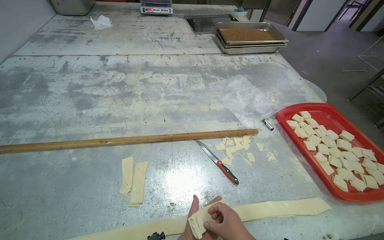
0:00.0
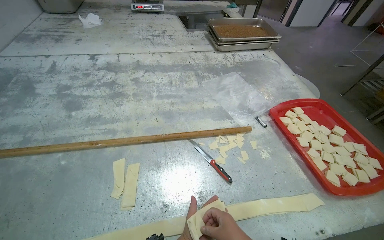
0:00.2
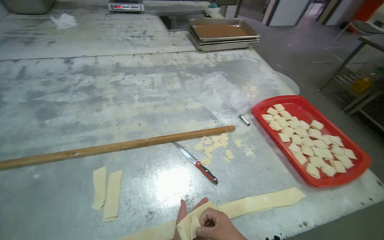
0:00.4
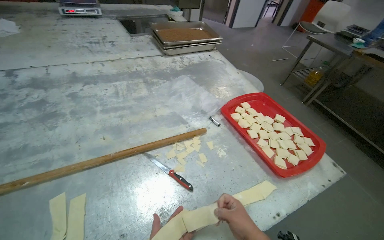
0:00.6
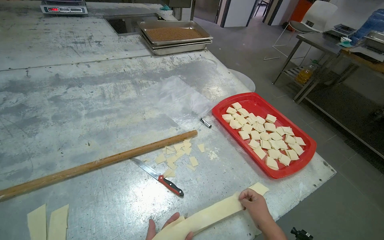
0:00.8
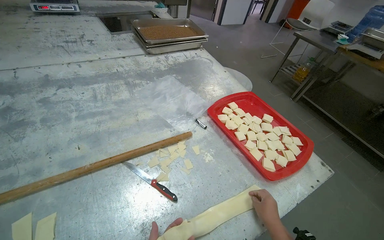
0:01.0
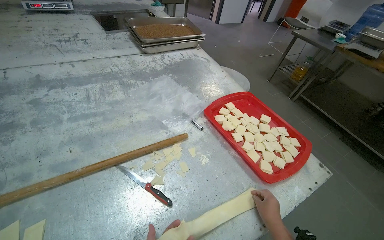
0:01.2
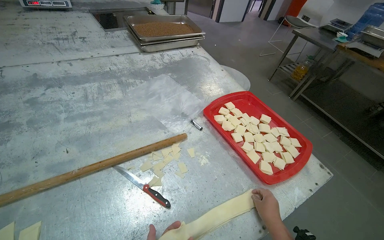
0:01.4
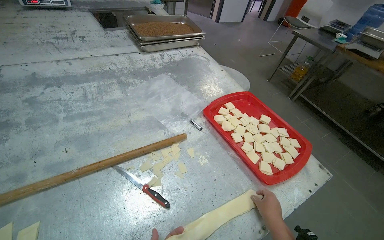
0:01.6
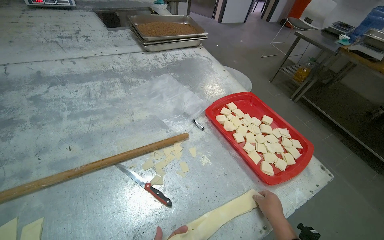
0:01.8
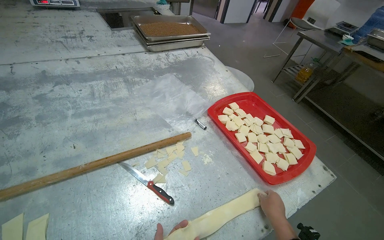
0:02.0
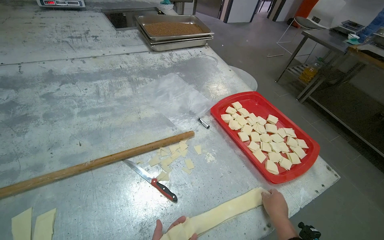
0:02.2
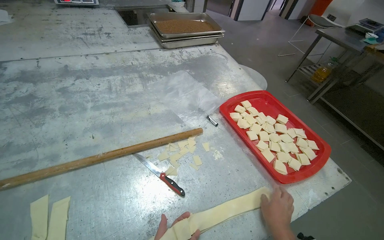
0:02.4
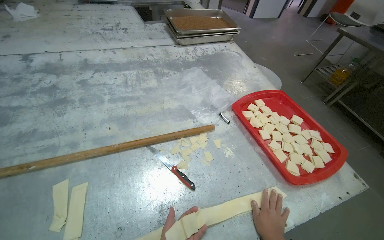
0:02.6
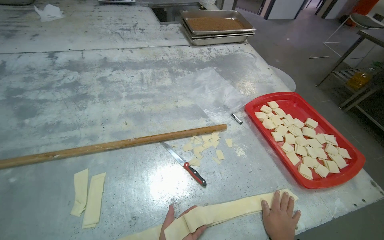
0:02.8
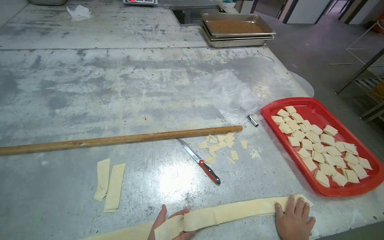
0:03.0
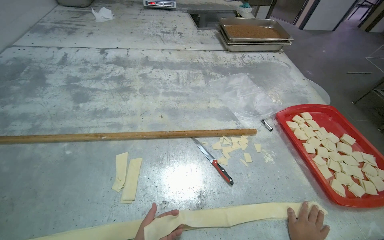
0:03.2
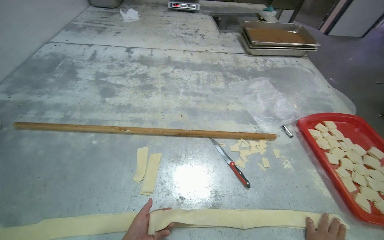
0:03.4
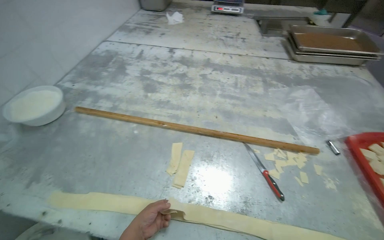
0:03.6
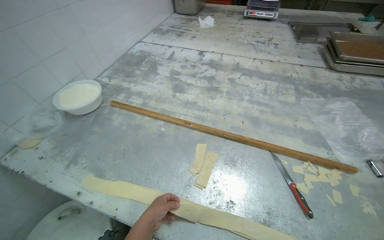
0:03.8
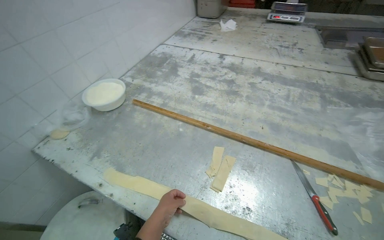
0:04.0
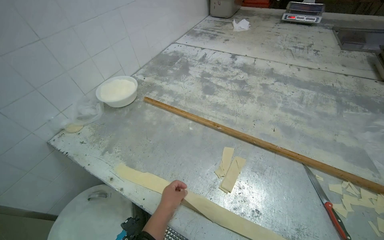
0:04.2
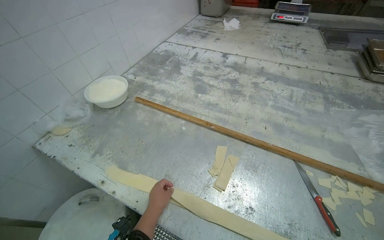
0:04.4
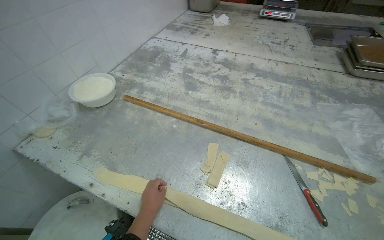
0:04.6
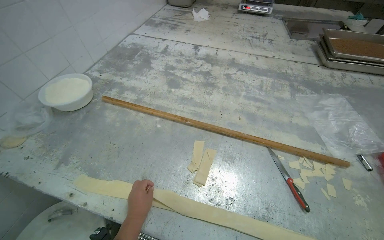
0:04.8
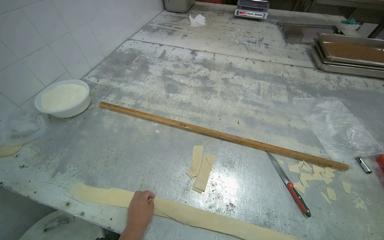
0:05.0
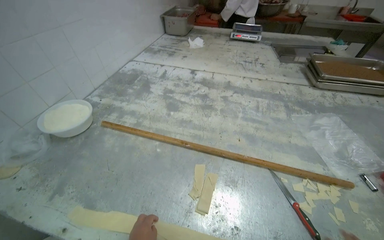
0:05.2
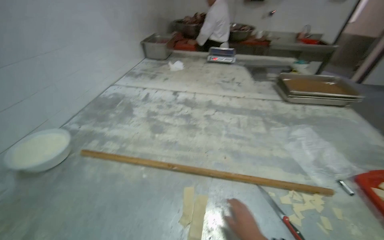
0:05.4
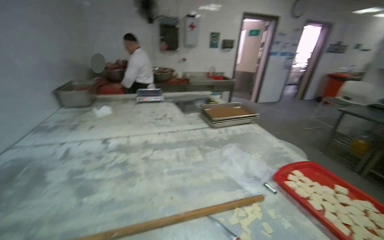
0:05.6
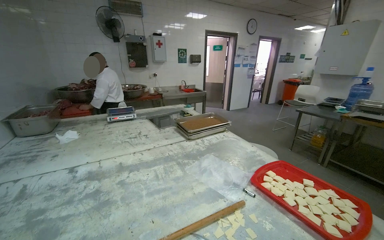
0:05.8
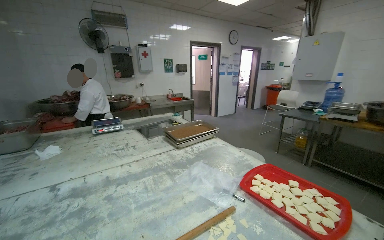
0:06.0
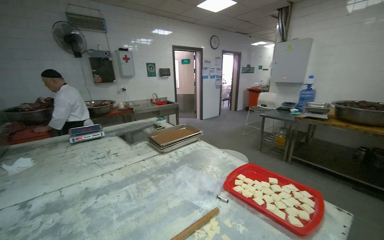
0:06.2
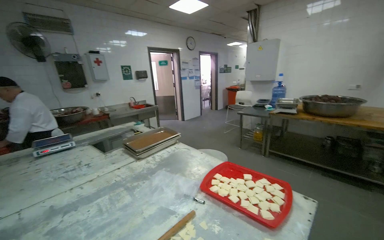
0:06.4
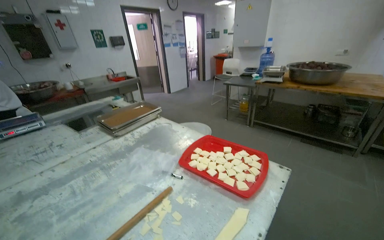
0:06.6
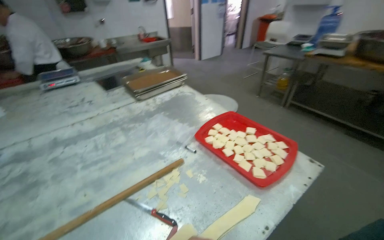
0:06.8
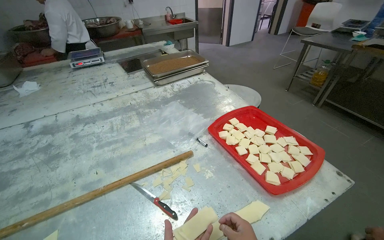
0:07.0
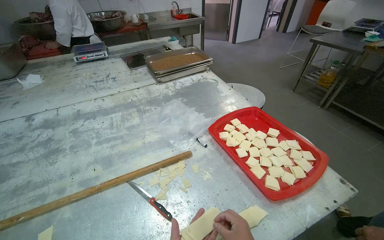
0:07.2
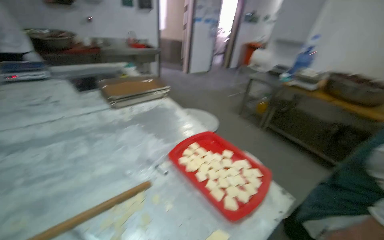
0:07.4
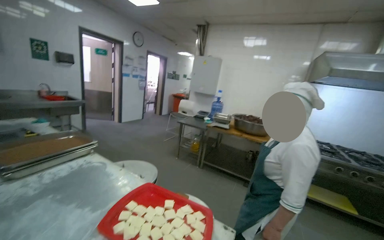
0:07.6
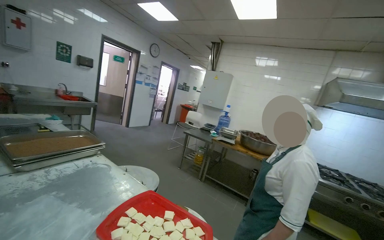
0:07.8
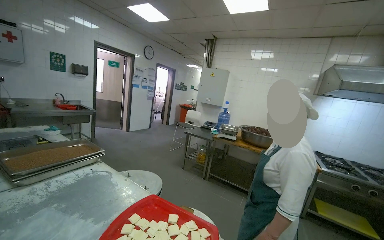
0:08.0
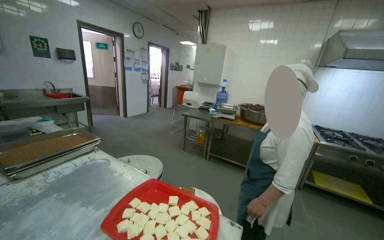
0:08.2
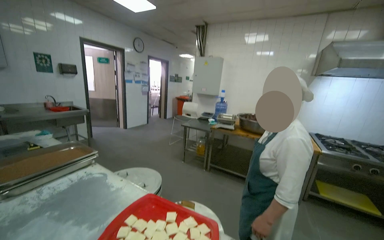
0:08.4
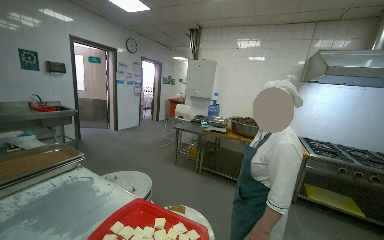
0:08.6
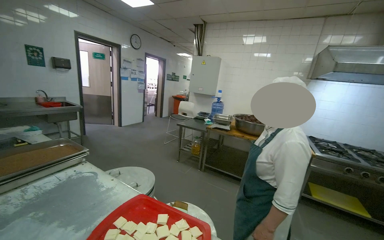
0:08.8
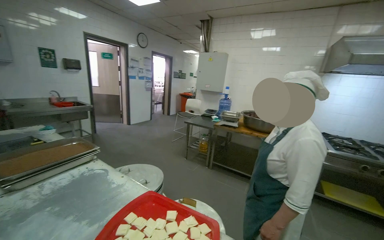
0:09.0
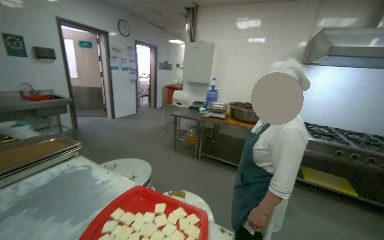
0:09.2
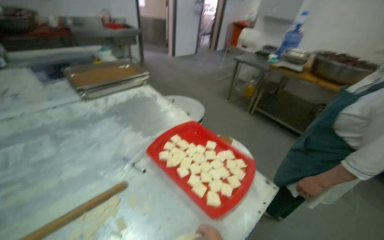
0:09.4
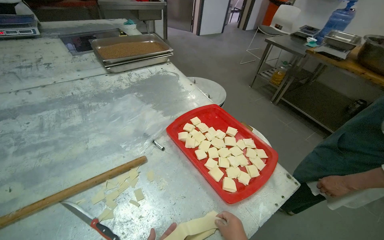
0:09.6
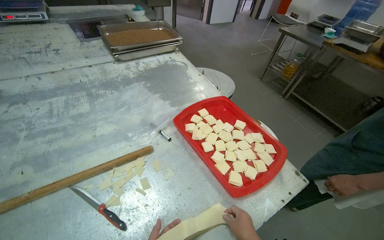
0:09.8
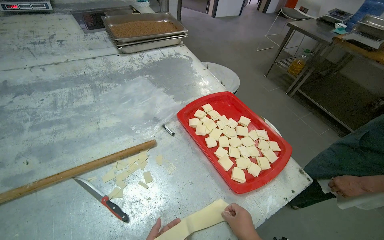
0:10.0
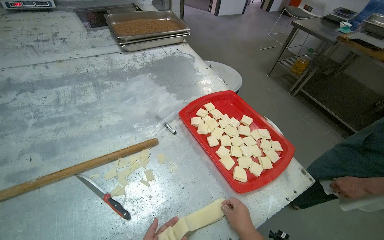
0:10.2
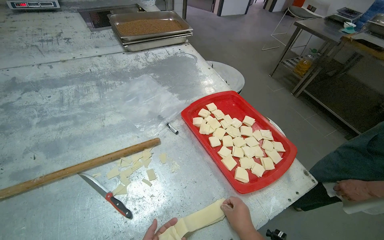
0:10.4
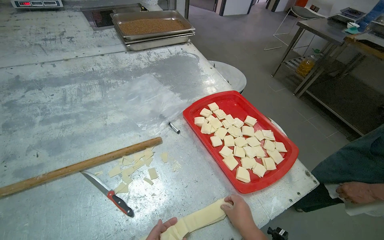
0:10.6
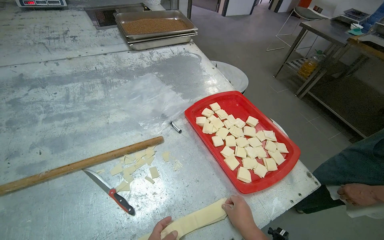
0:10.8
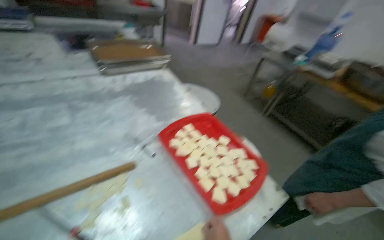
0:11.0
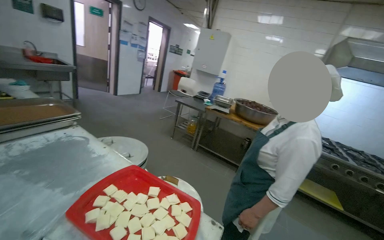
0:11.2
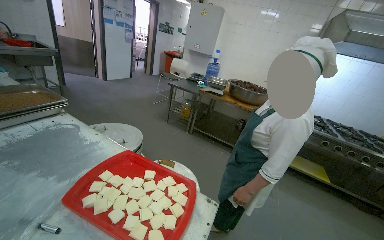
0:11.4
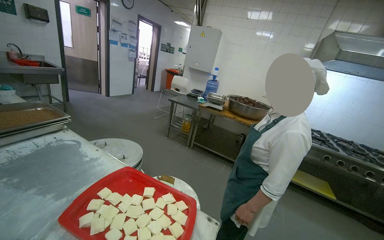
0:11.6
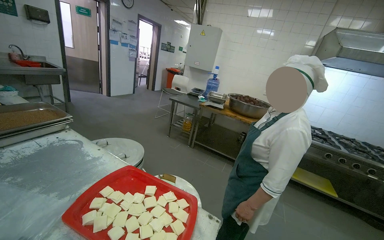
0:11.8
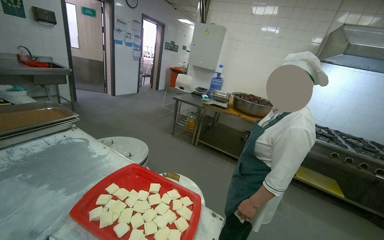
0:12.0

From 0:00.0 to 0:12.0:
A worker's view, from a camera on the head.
Job: preparing food.
The whole recording: Preparing dough pieces for baking. The worker folds dough strips and cuts them into small squares, placing them into a tray.
From 0:00.0 to 0:01.6: The wearer looks approximately 20 degrees further to the right.
From 0:01.6 to 0:03.0: The wearer's head swings roughly 20 degrees to the left.
From 0:03.0 to 0:04.4: The wearer's head swings approximately 35 degrees to the left.
From 0:04.4 to 0:06.0: The wearer's head swings approximately 60 degrees to the right. The view tilts about 30 degrees upward.
From 0:06.0 to 0:07.6: The camera is aimed roughly 35 degrees further to the right.
From 0:09.0 to 0:10.4: The wearer looks roughly 30 degrees further to the left. The view tilts some 35 degrees downward.
From 0:10.4 to 0:12.0: The wearer looks approximately 35 degrees further to the right. The view tips upward by some 20 degrees.

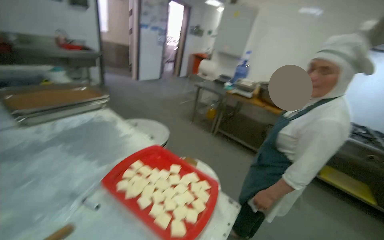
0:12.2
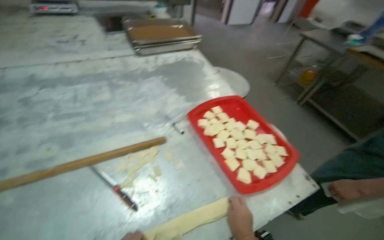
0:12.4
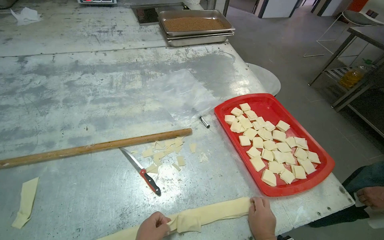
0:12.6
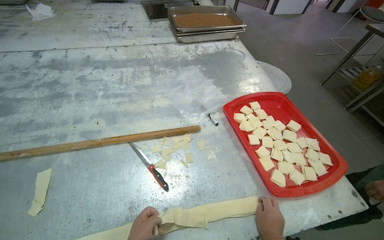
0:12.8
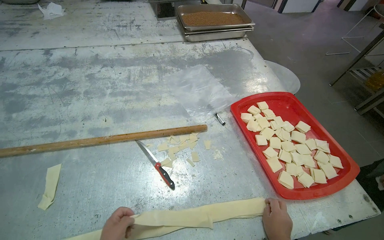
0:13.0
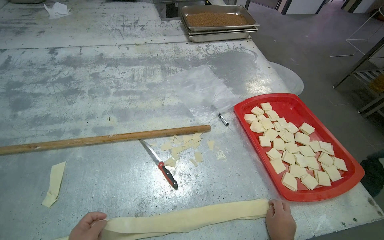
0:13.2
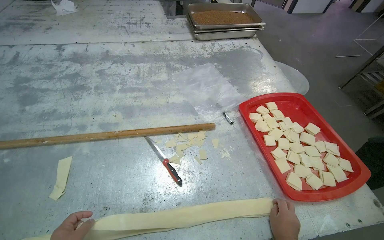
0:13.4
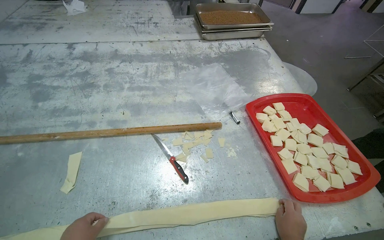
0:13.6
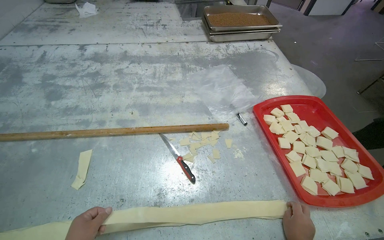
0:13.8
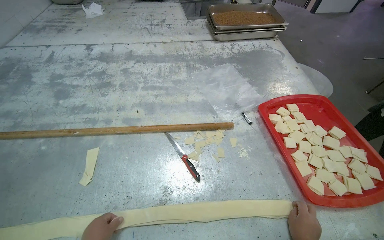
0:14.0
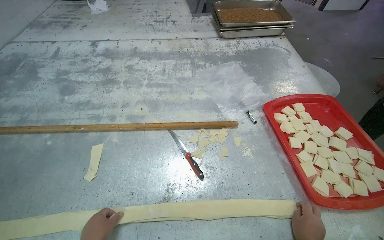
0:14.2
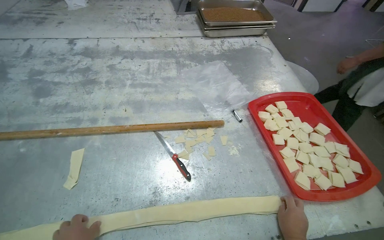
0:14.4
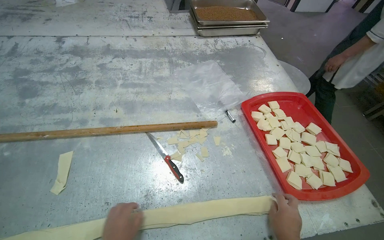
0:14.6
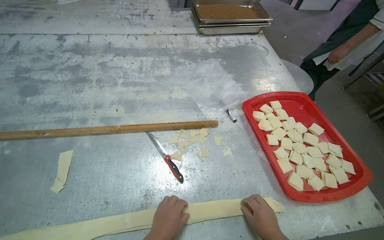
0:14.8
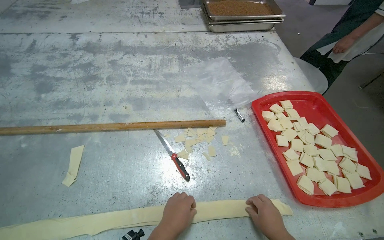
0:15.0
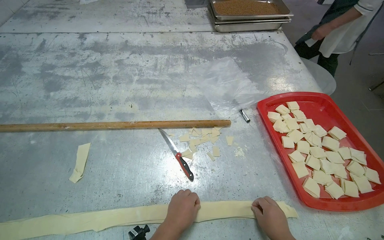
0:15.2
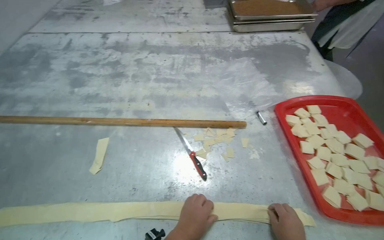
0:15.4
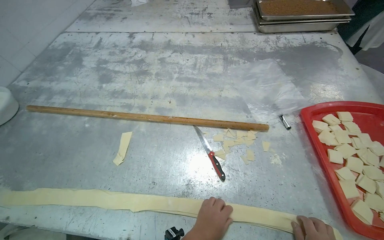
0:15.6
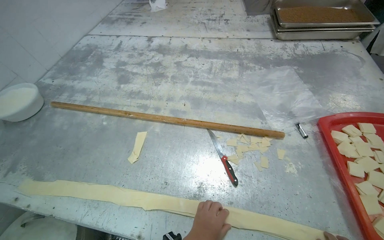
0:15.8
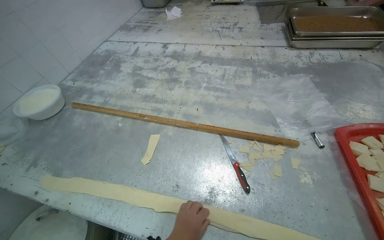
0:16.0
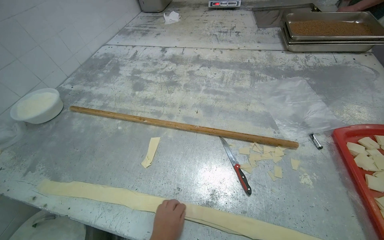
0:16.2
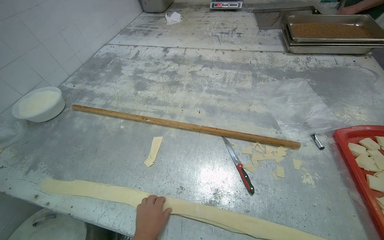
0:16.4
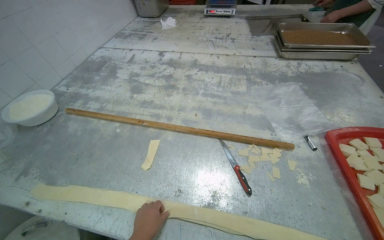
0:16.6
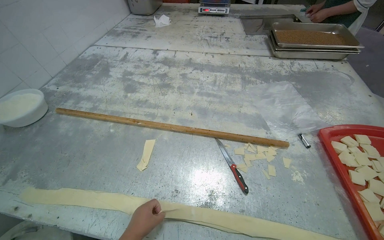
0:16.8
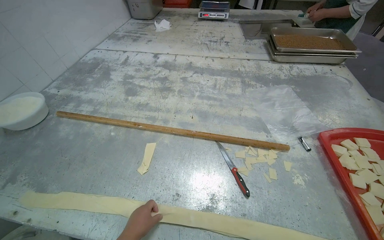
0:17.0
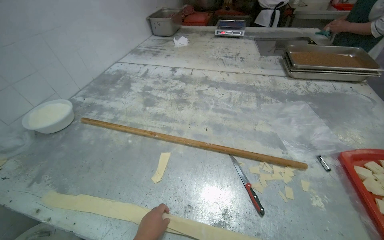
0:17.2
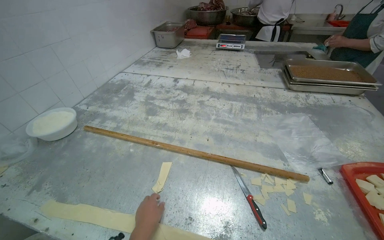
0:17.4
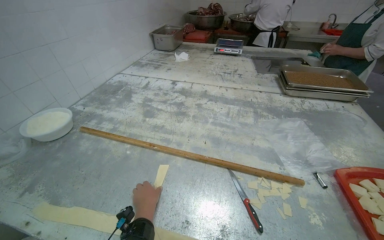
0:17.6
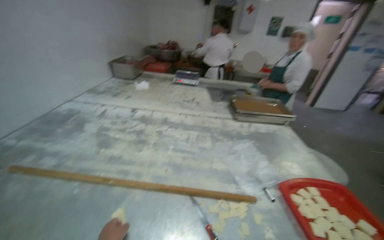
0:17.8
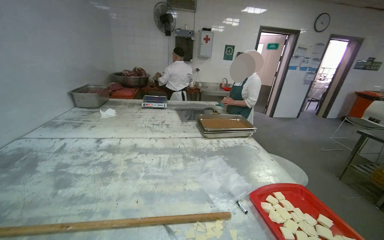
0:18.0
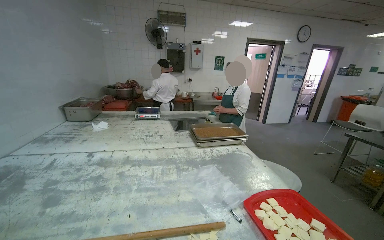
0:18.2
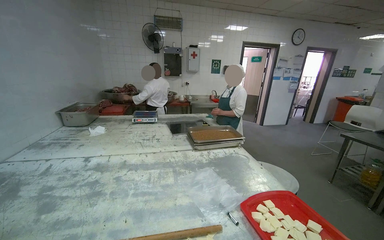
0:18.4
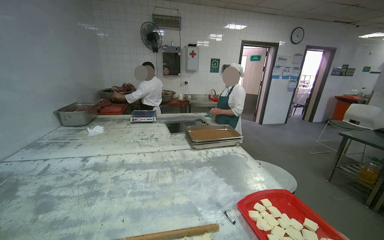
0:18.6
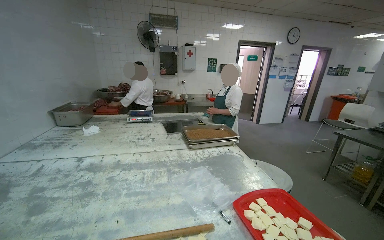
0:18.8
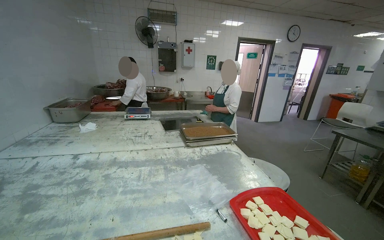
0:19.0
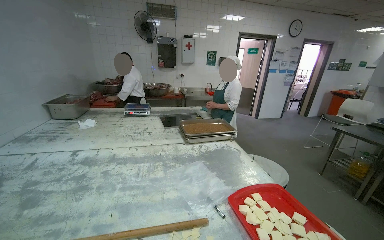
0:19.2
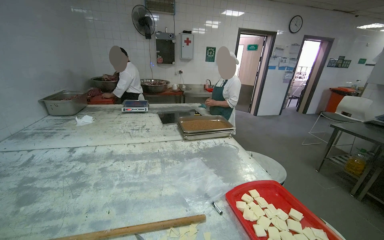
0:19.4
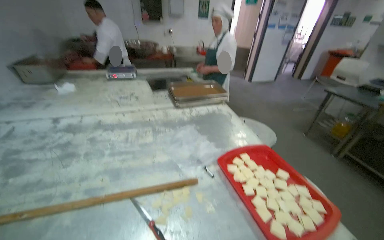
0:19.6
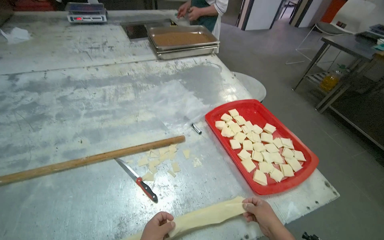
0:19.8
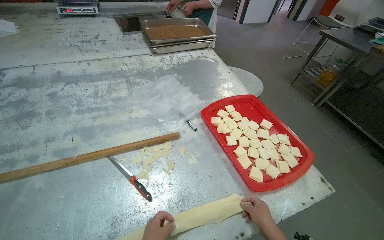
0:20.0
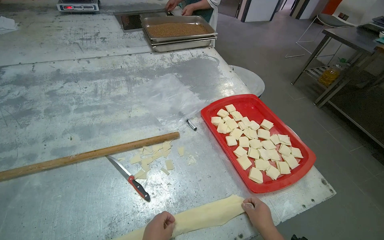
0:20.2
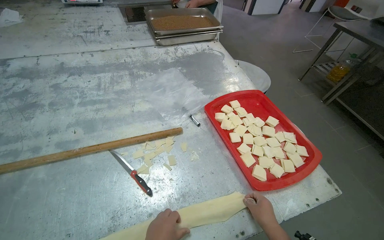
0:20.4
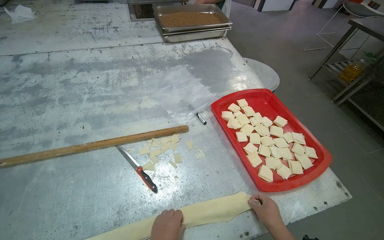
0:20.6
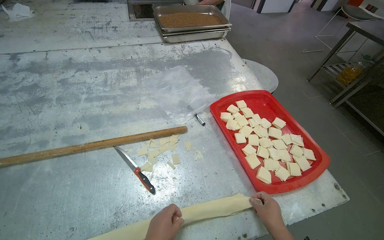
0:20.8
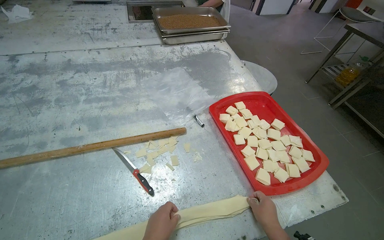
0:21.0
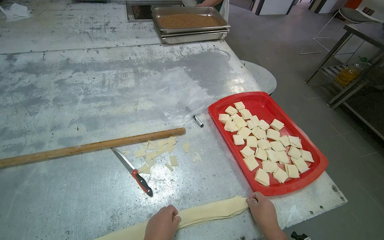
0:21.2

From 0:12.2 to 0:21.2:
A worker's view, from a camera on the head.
Job: preparing food.
The whole recording: Preparing dough pieces for baking. The worker folds dough strips and cuts them into small squares, placing them into a tray.
From 0:12.2 to 0:13.8: The wearer's head swings some 55 degrees to the left. The view tips downward by roughly 20 degrees.
From 0:15.2 to 0:16.6: The head turns to the left by some 15 degrees.
From 0:16.6 to 0:18.2: The view pans to the right by about 25 degrees. The camera pitches upward, by some 30 degrees.
From 0:18.2 to 0:19.8: The view tilts roughly 30 degrees downward.
